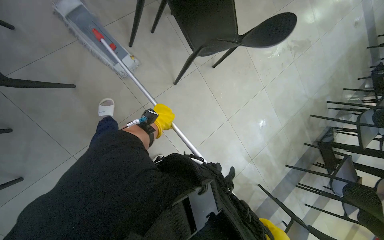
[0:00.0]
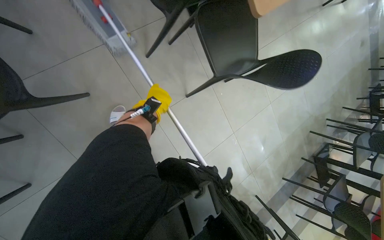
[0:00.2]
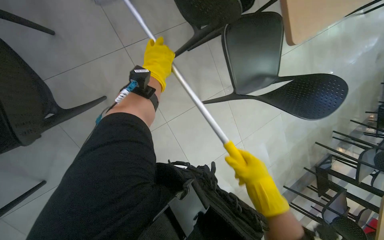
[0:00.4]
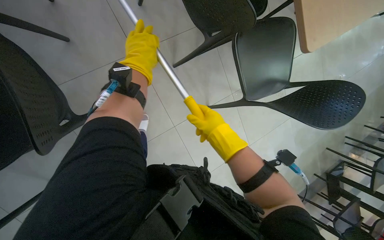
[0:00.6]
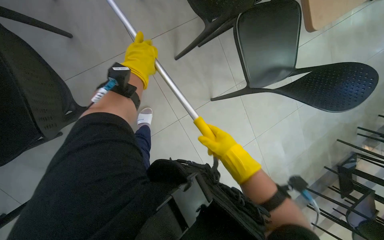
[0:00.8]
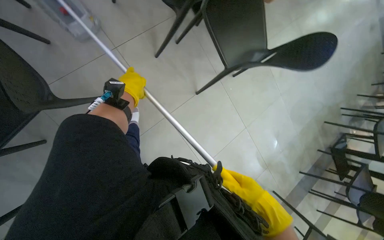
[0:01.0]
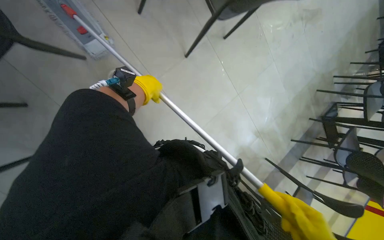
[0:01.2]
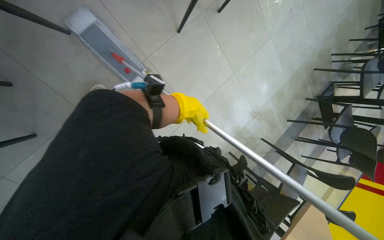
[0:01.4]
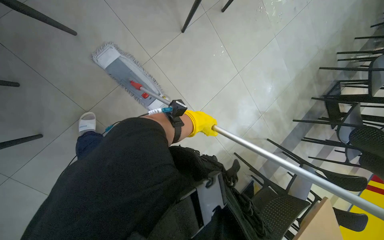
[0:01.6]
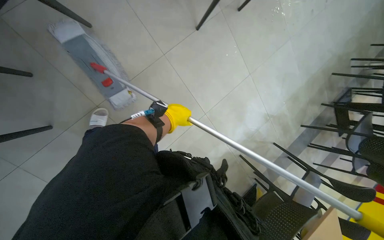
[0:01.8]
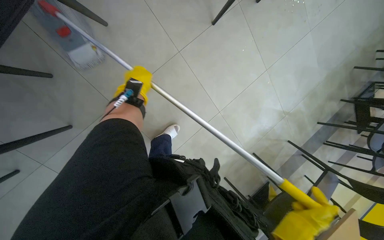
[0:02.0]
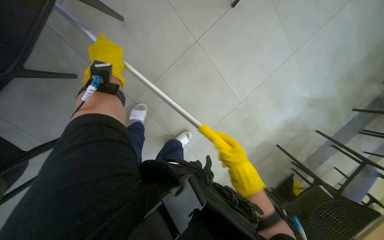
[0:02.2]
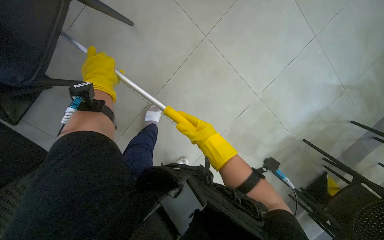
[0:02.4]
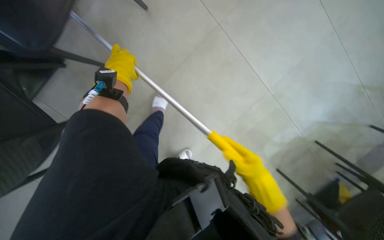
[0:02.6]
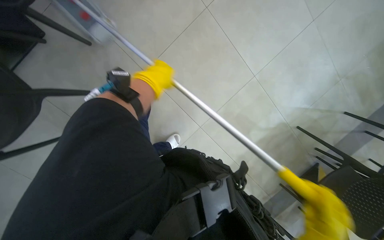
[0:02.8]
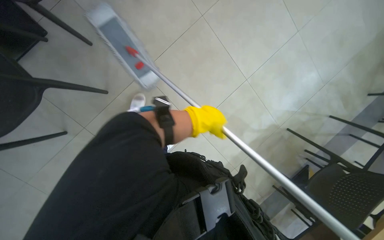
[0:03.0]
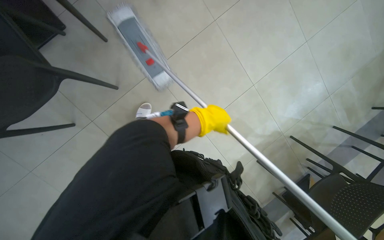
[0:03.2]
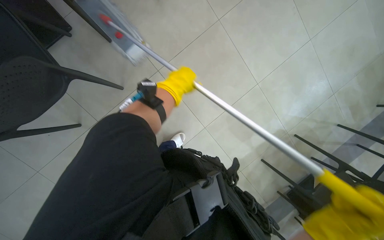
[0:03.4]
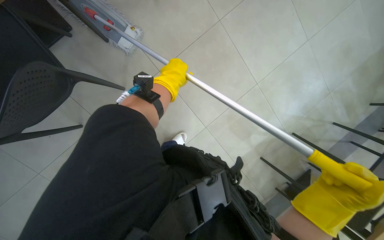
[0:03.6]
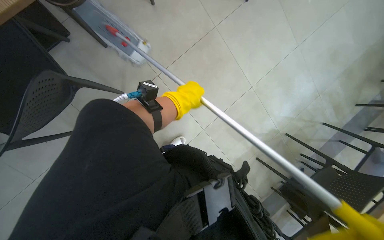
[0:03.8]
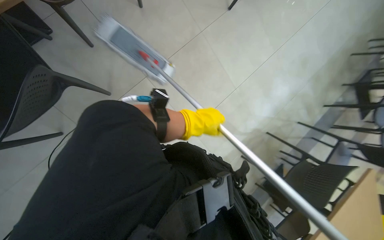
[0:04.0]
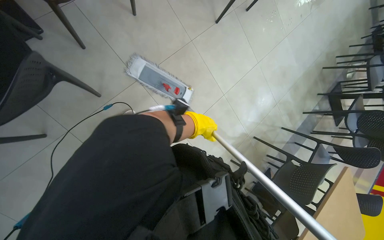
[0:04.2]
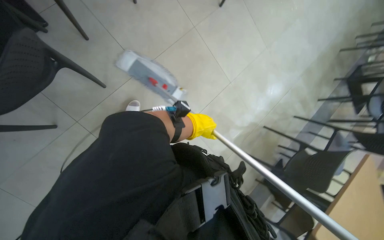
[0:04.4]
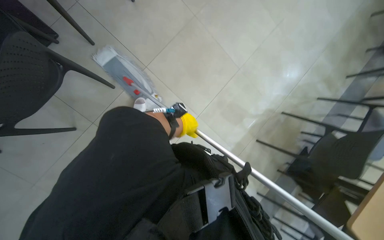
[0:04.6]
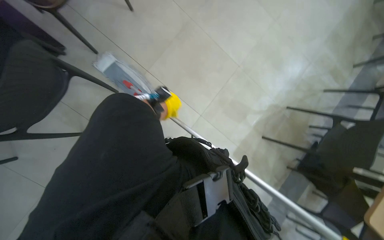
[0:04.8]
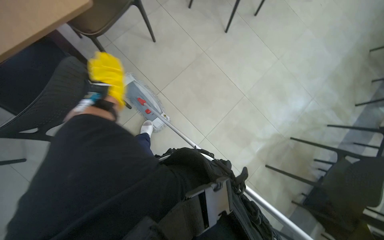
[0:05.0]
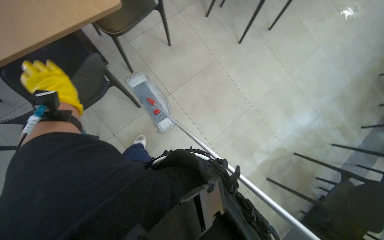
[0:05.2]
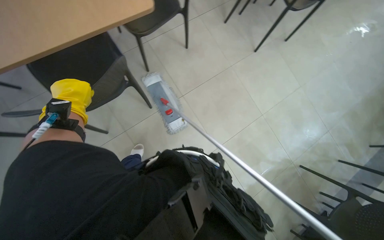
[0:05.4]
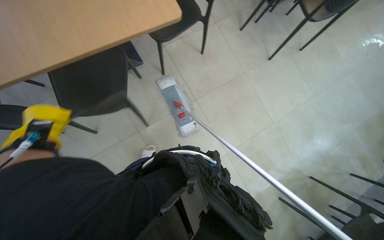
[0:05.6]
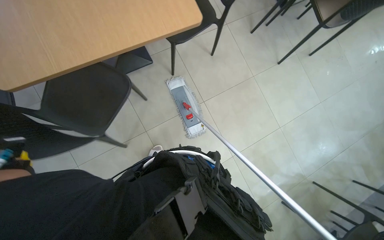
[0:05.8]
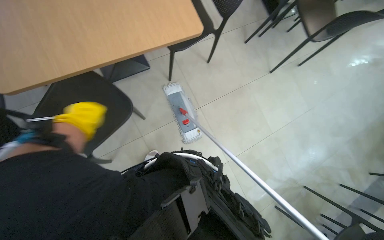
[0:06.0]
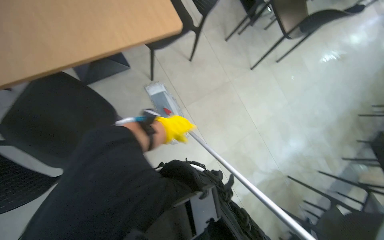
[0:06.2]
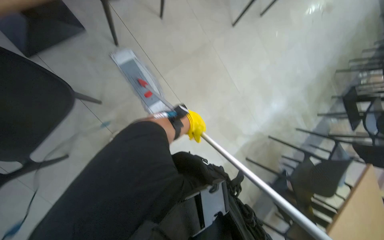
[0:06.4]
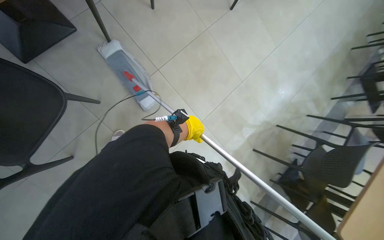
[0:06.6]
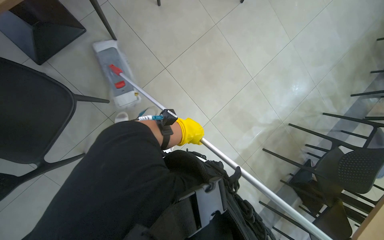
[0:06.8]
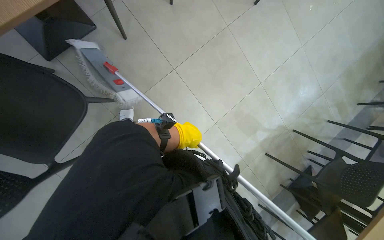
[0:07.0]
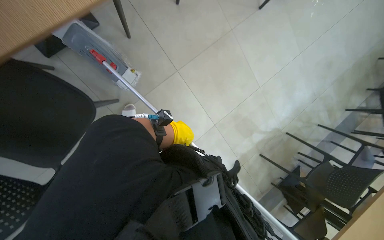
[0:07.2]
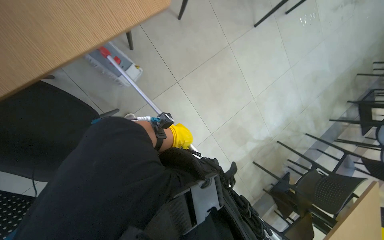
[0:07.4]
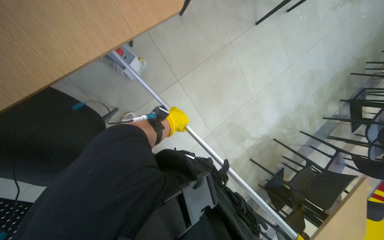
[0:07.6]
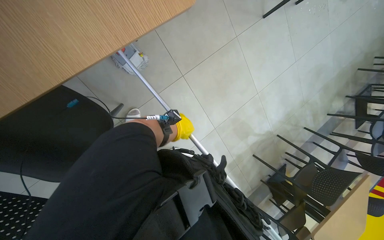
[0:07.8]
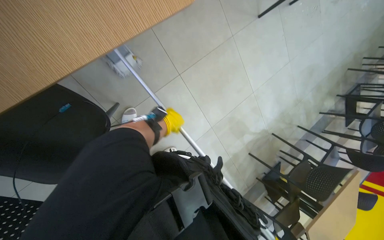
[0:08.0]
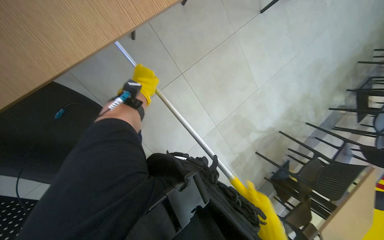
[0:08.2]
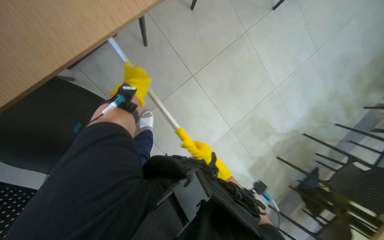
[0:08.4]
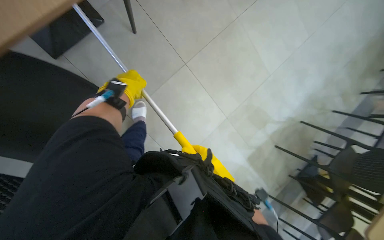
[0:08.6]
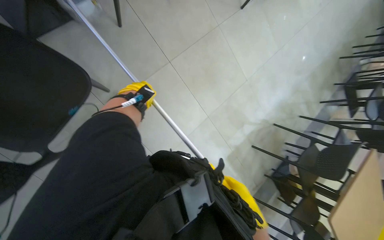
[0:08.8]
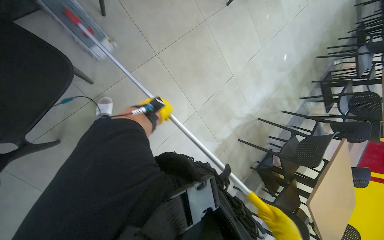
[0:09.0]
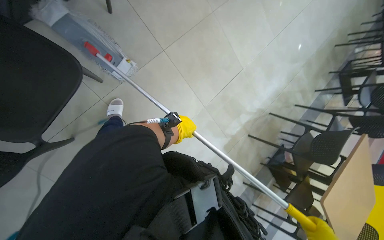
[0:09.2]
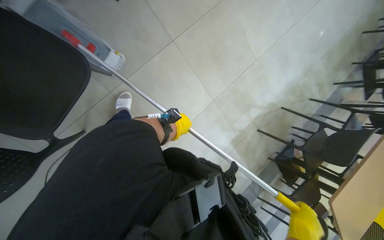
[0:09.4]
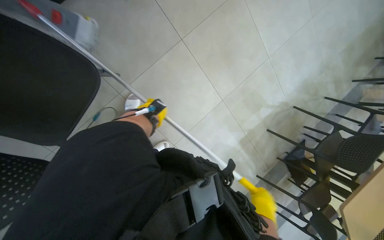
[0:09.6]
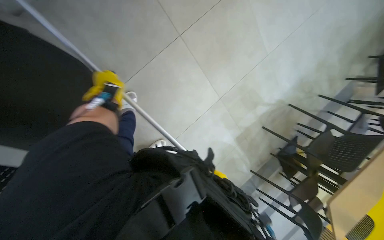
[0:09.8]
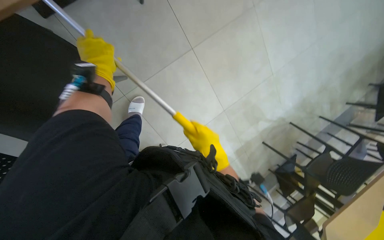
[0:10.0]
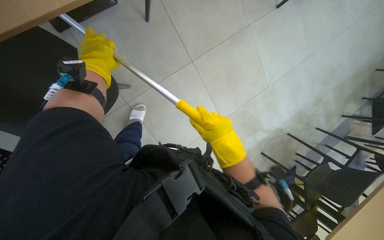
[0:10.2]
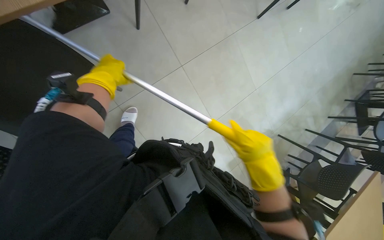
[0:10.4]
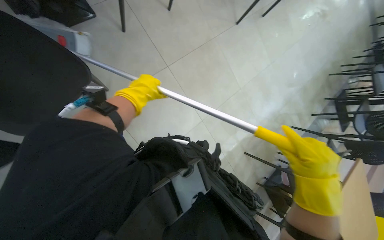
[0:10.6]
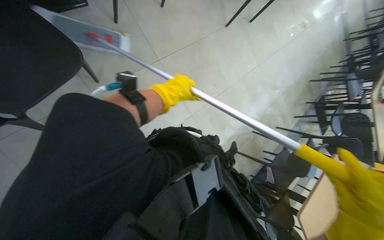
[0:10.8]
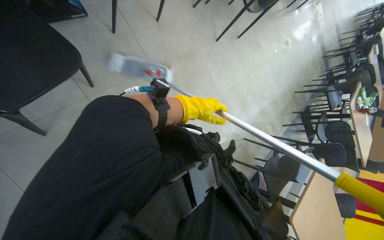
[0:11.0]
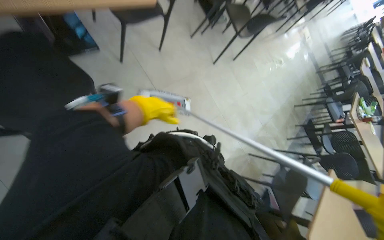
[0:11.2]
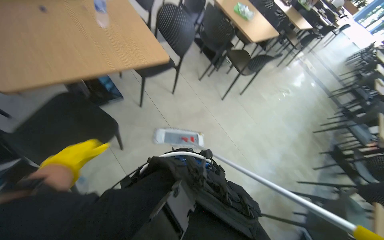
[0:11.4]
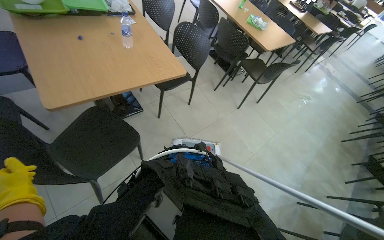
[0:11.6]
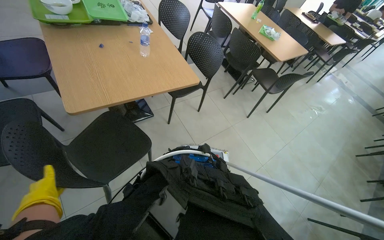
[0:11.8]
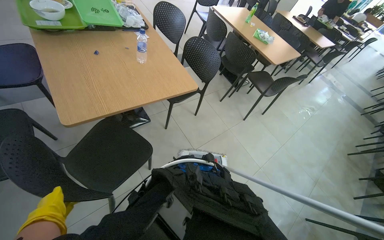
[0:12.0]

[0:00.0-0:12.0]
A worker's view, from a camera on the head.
Job: mopping floor.
The whole recording: Mopping the floor. The worker mops the floor with a flat mop, pausing to rinse and wring the mop head.
0:01.6 to 0:03.0: The left hand travels to the left and back again, approximately 50 cm each way.
0:03.0 to 0:04.4: The left hand moves roughly 15 cm up the picture and comes back.
0:04.4 to 0:06.0: The head rotates roughly 20 degrees to the left.
0:06.0 to 0:07.6: The view tilts some 15 degrees downward.
0:07.6 to 0:09.0: The left hand reaches about 20 cm to the left, then returns.
0:09.0 to 0:10.4: The left hand shifts about 25 cm to the left and up the picture, and moves roughly 20 cm nearer to the camera and comes back.
0:10.4 to 0:12.0: The view tilts approximately 35 degrees upward.

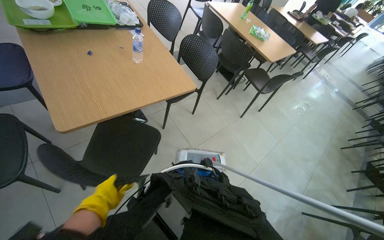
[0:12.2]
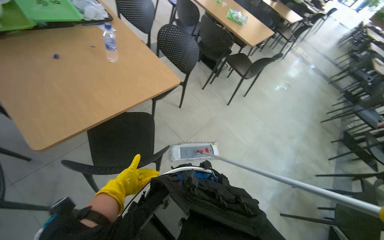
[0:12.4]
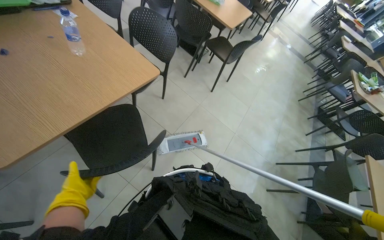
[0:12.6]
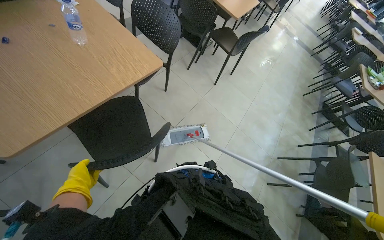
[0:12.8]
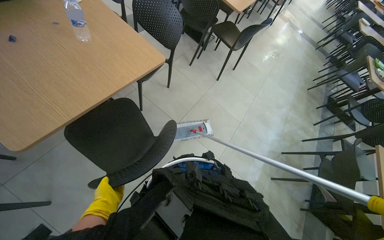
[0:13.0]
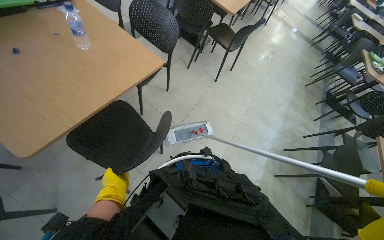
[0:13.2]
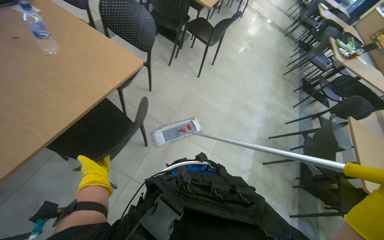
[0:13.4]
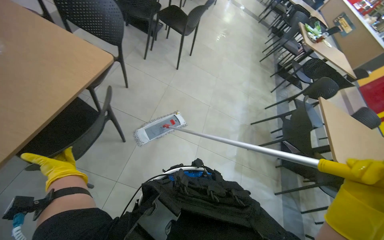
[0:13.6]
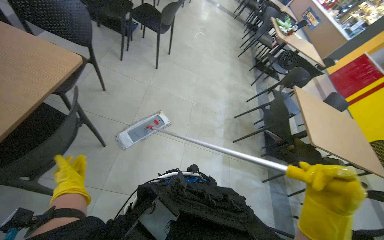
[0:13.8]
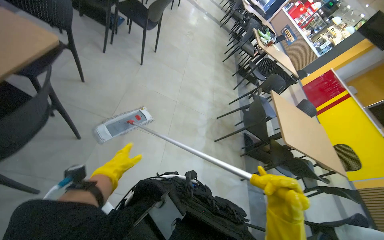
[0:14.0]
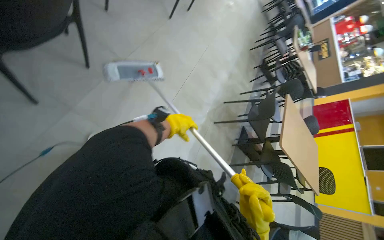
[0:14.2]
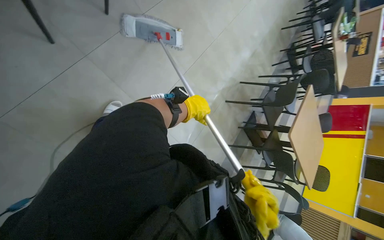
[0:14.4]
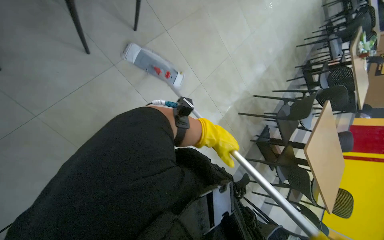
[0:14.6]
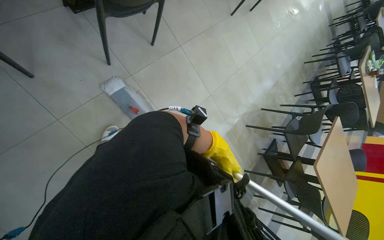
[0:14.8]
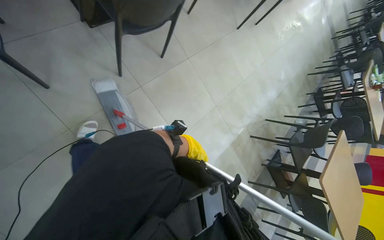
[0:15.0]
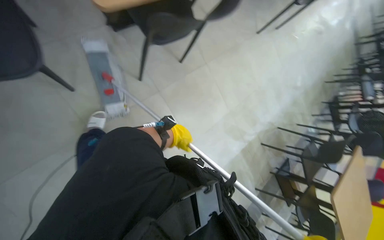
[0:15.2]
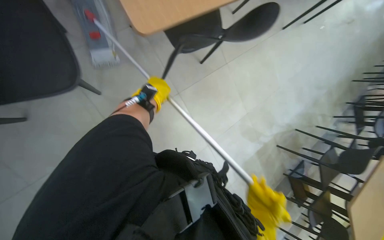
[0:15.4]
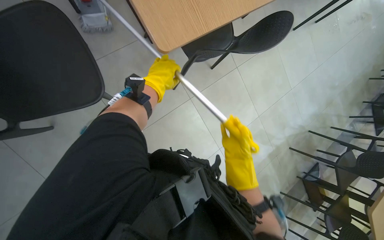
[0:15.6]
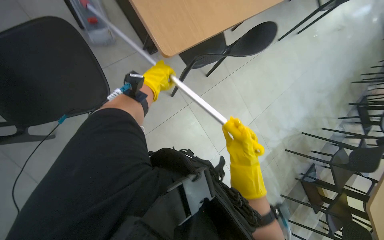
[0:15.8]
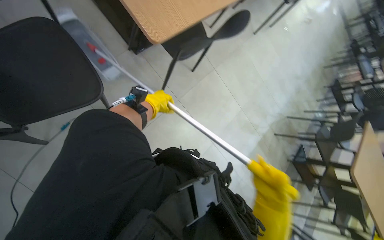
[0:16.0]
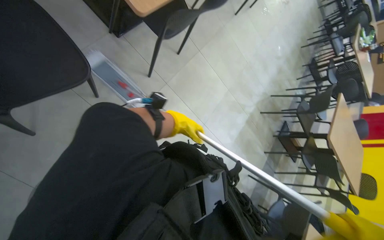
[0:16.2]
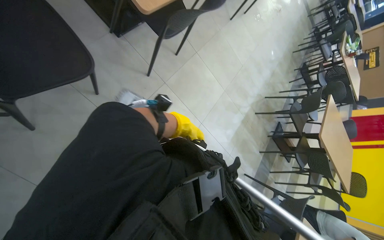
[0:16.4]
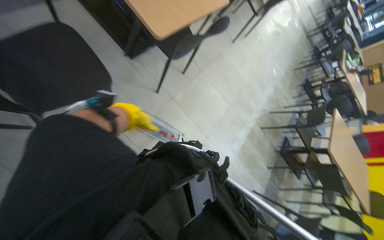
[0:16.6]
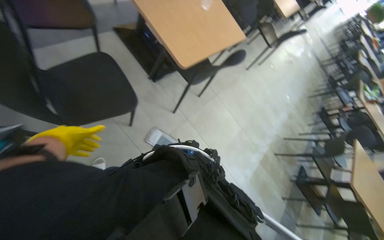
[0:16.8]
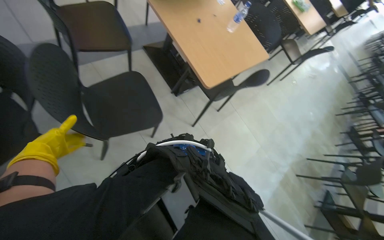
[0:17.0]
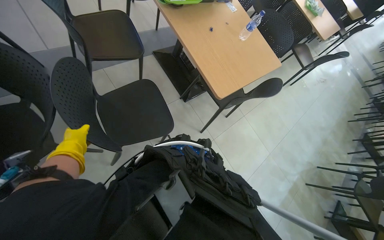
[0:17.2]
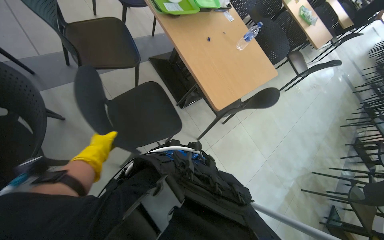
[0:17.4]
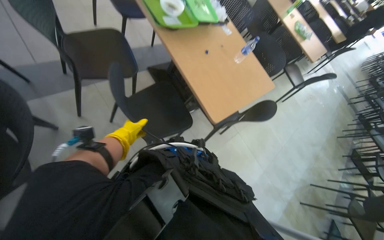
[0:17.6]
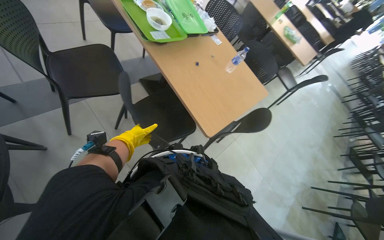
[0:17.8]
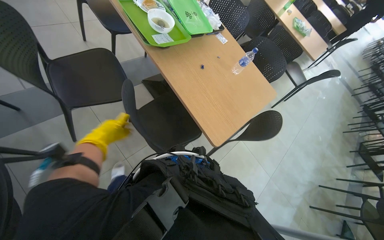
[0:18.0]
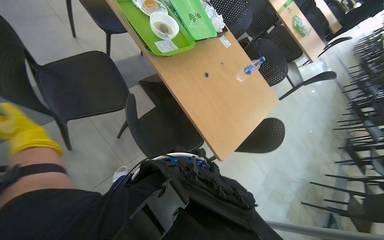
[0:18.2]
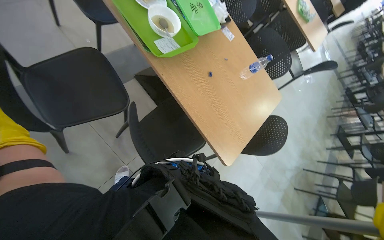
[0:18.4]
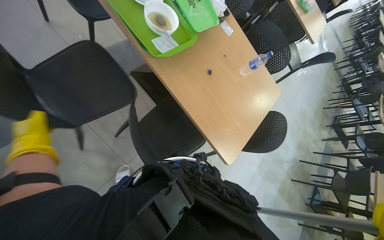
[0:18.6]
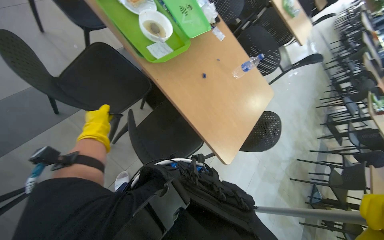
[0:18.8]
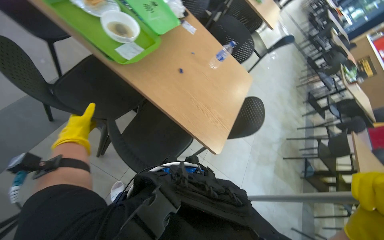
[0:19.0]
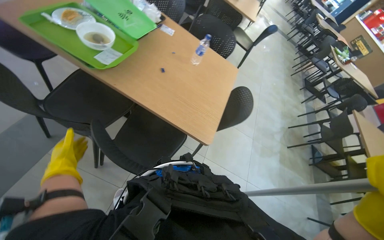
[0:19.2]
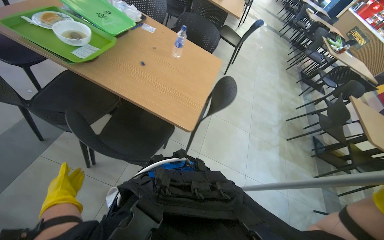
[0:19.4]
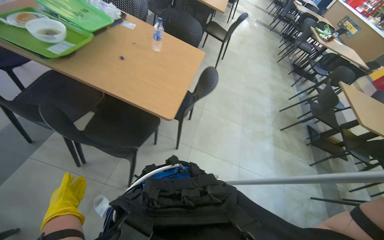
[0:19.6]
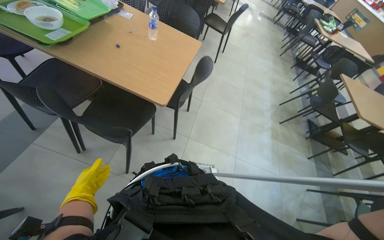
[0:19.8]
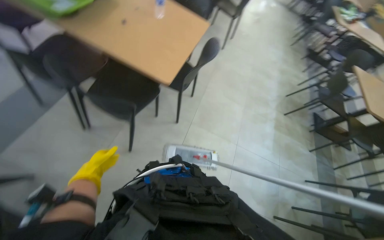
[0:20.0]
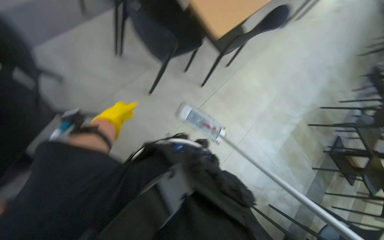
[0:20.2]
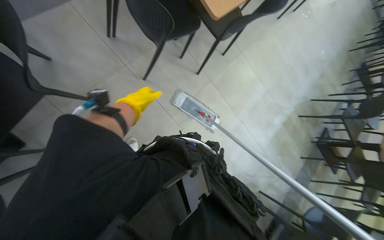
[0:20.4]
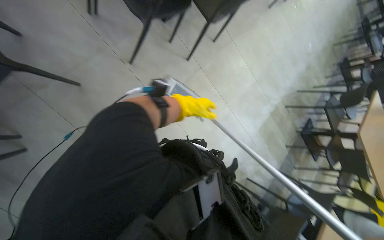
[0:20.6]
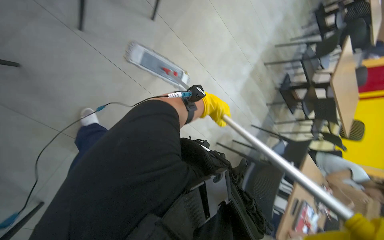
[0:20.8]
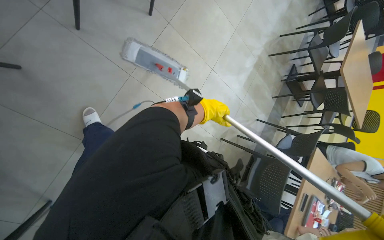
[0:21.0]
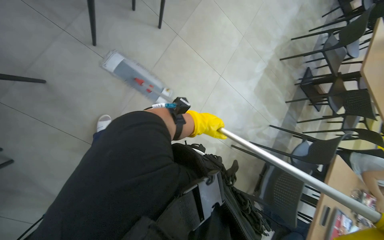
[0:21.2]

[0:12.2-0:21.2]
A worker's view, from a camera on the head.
Job: mopping floor.
The whole recording: Mopping the floor. The worker mops the floor with a flat mop, pausing to rinse and wring the mop head.
0:12.2 to 0:13.8: The wearer looks roughly 40 degrees further to the right. The view tips downward by roughly 15 degrees.
0:13.8 to 0:15.2: The scene rotates clockwise by roughly 45 degrees.
0:15.2 to 0:16.6: The camera travels roughly 40 cm.
0:16.6 to 0:18.2: The wearer moves approximately 50 cm.
0:18.2 to 0:19.8: The scene turns approximately 30 degrees counterclockwise in the picture.
0:19.8 to 0:21.2: The camera pitches downward, by roughly 30 degrees.
